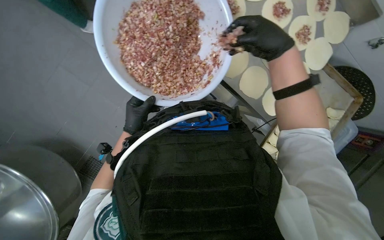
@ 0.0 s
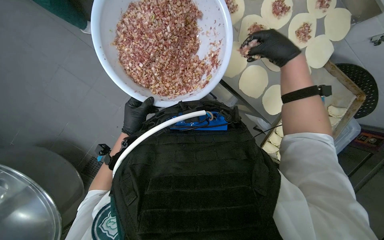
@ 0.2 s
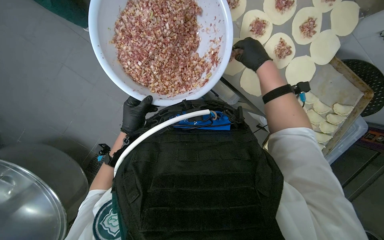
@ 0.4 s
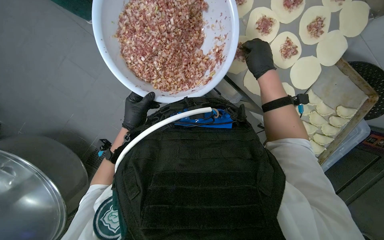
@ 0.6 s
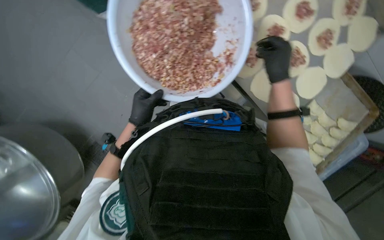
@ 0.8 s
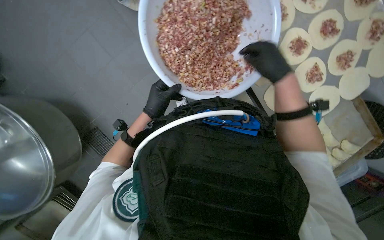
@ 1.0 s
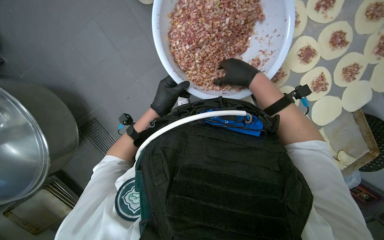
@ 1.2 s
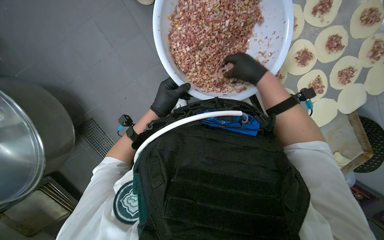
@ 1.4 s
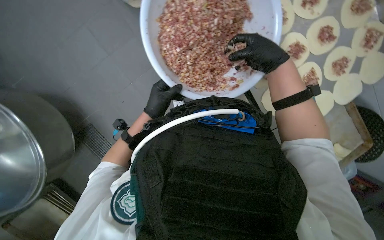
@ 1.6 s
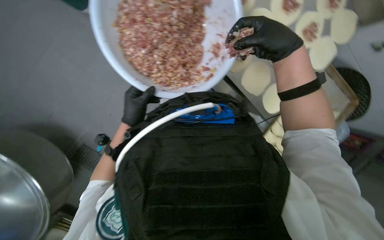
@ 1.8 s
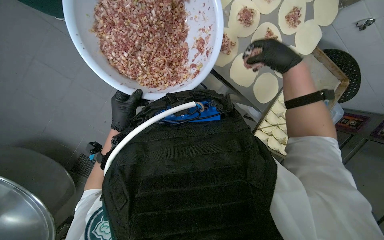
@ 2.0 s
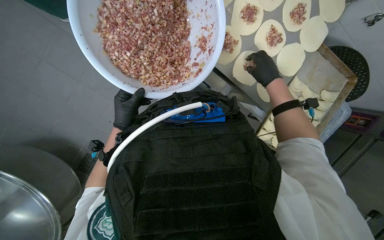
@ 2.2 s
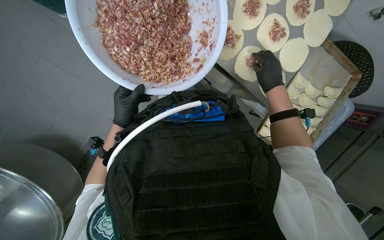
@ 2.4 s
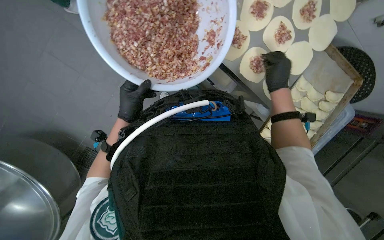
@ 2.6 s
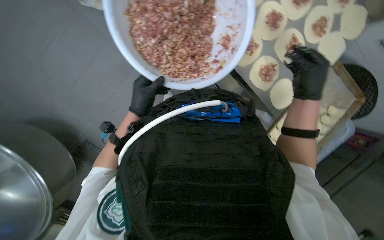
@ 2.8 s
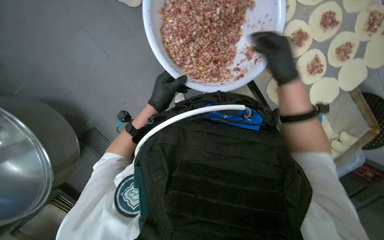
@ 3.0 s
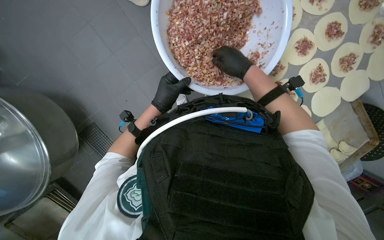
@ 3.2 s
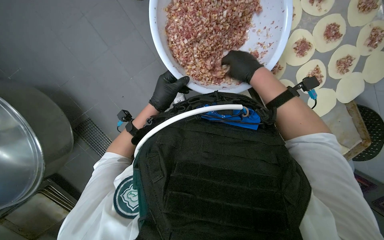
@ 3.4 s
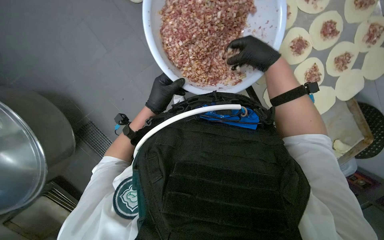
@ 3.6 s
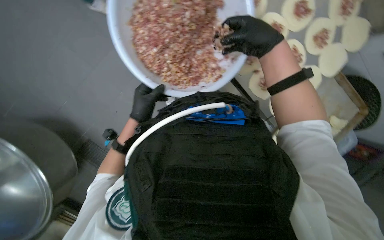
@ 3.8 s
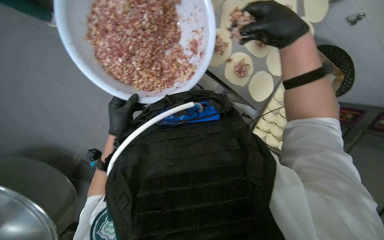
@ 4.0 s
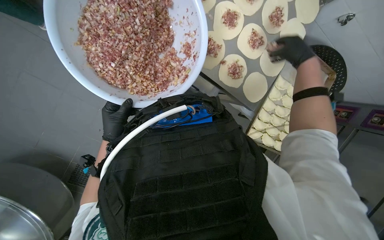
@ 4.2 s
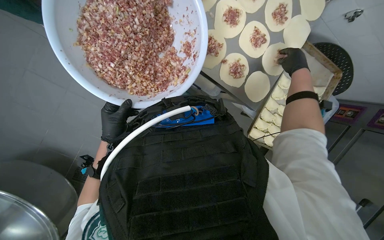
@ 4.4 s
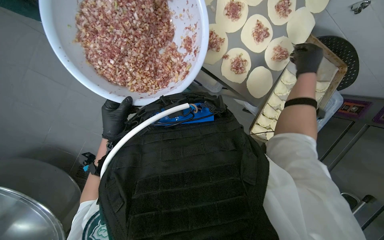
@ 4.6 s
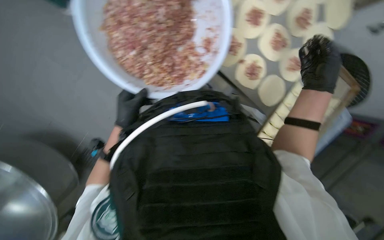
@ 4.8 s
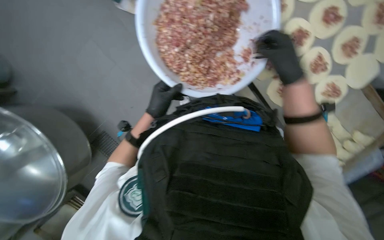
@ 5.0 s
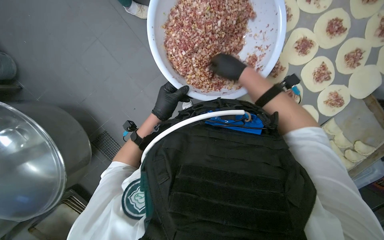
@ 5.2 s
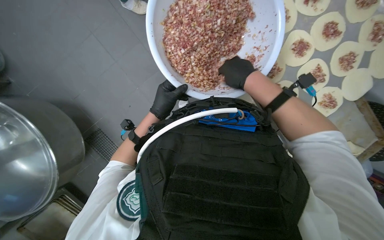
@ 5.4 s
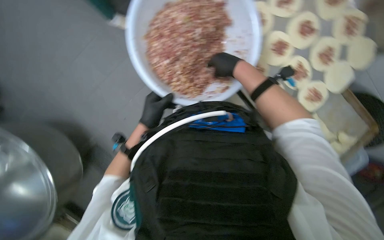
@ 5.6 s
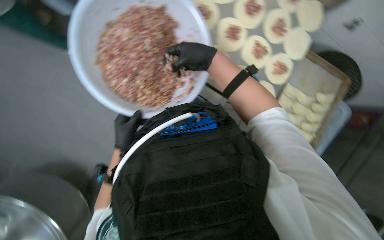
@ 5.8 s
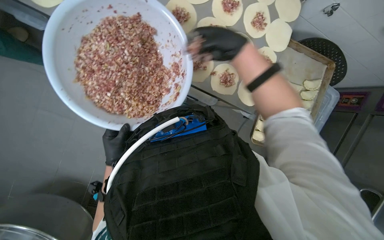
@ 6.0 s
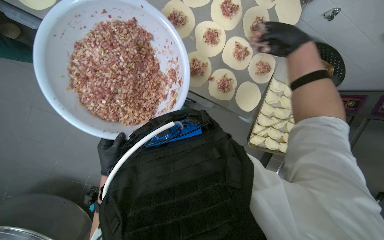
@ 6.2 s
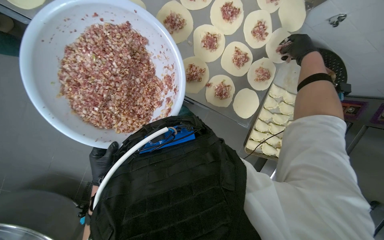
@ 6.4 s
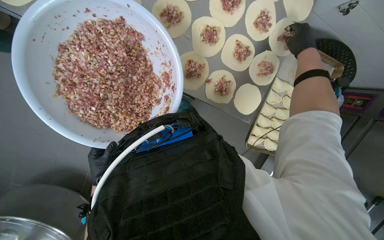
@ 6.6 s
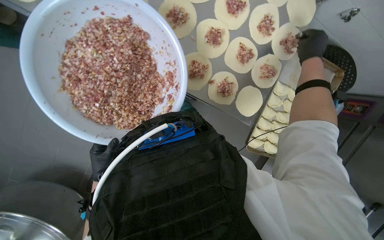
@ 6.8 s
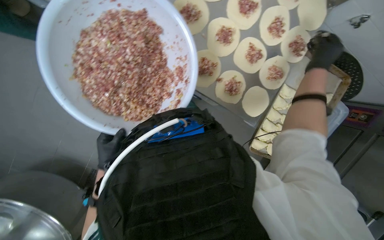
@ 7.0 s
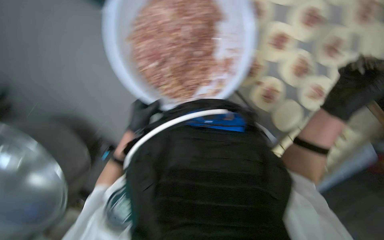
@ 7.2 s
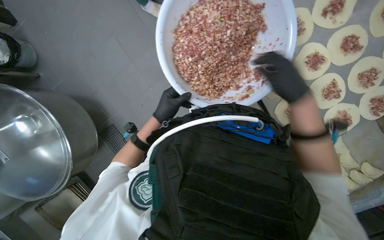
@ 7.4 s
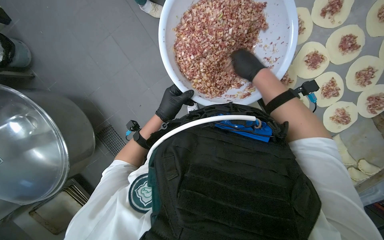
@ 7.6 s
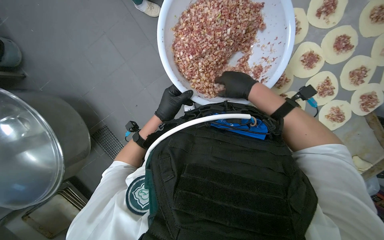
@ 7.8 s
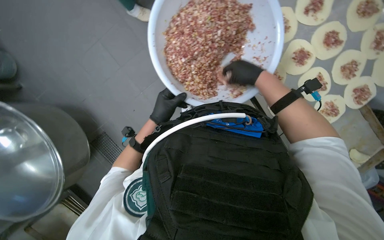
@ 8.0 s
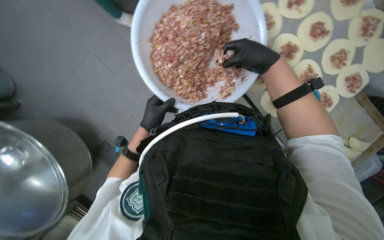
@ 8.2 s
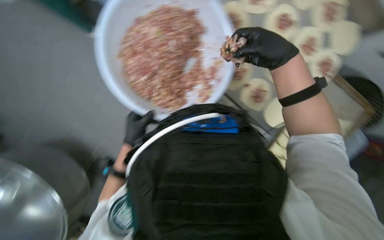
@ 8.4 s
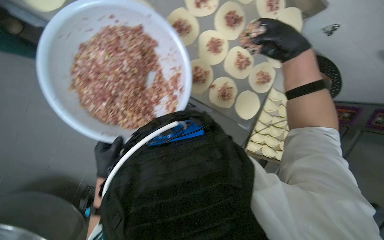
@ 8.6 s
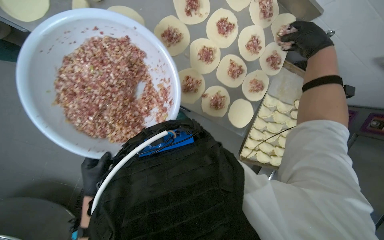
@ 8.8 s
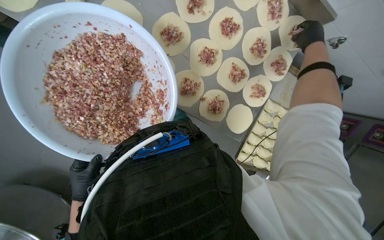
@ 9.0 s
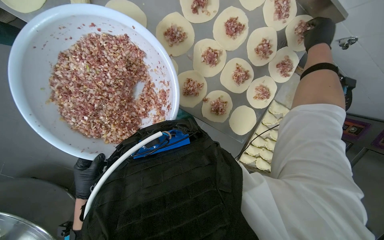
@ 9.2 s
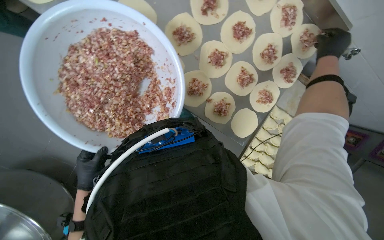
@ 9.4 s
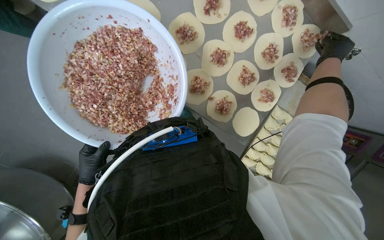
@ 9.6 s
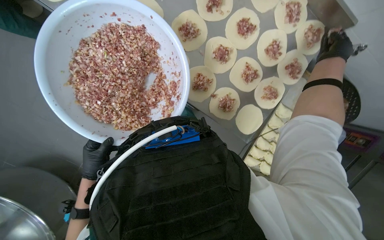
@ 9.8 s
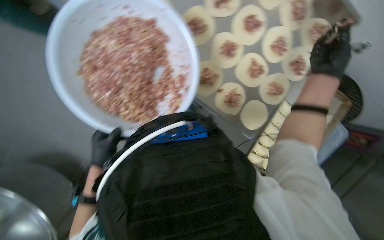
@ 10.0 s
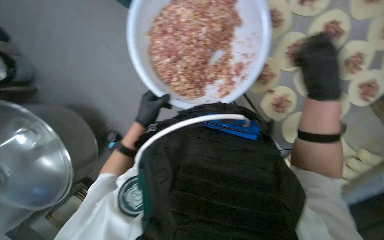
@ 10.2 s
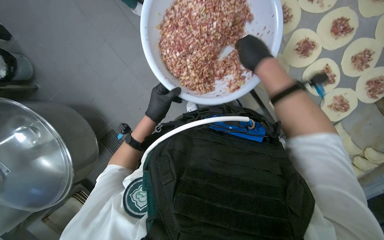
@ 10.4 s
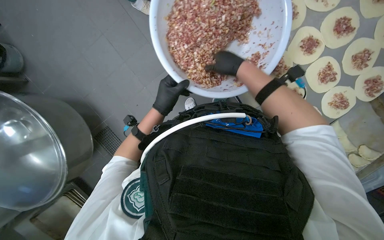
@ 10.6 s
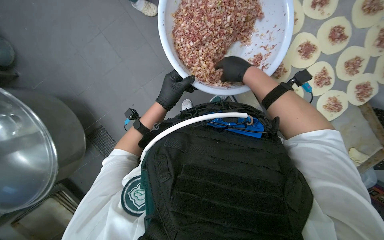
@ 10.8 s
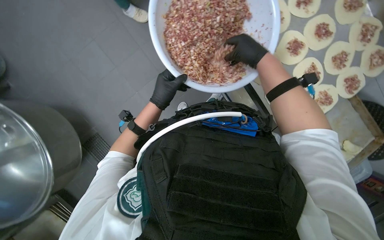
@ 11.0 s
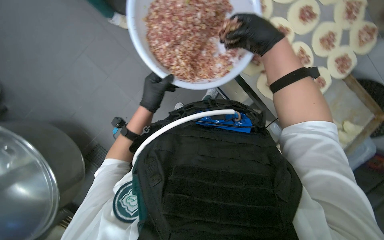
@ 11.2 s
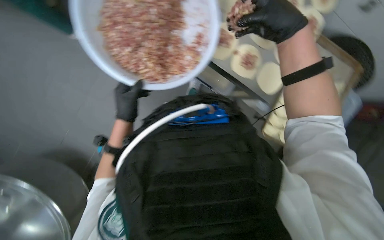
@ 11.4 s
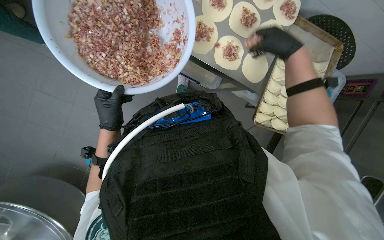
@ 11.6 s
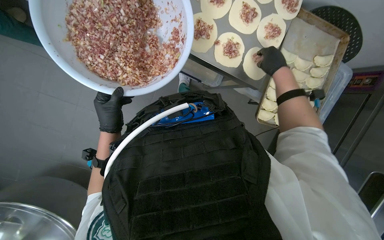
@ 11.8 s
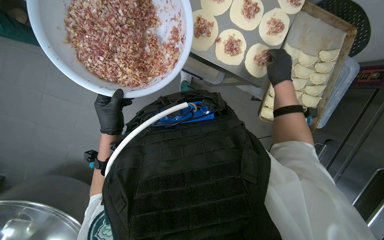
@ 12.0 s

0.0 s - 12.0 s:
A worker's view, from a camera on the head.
Job: preparing food.
The whole recording: Adding meat filling to dough circles. The worker scoops meat filling from a bowl and places it onto flattened dough circles.
0.0 s - 1.6 s: The right hand reaches some 15 cm farther from the camera, then returns.
1.6 s - 3.0 s: The right hand goes farther from the camera and returns, approximately 15 cm each way.
3.0 s - 4.4 s: The right hand heads to the right and farther from the camera, covering approximately 35 cm.
6.0 s - 7.6 s: The scene rotates clockwise by roughly 35 degrees.
7.6 s - 9.0 s: The scene turns some 30 degrees counterclockwise in the picture.
9.0 s - 10.4 s: The wearer's head swings roughly 25 degrees to the left. The right hand shifts roughly 50 cm to the left.
10.4 s - 12.0 s: The scene turns approximately 30 degrees counterclockwise in the picture. The right hand shifts approximately 25 cm to the right, and reaches approximately 10 cm nearer to the camera, then returns.

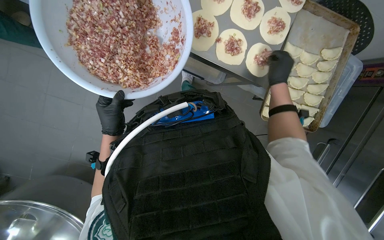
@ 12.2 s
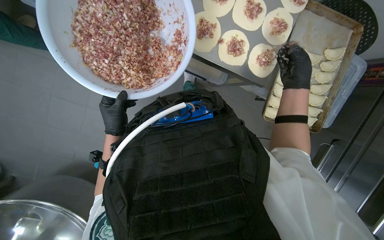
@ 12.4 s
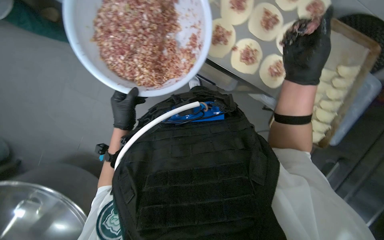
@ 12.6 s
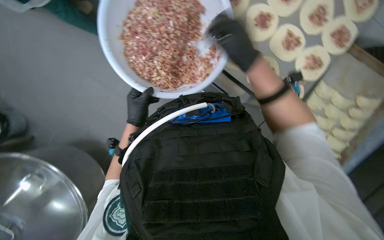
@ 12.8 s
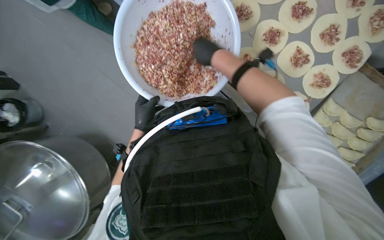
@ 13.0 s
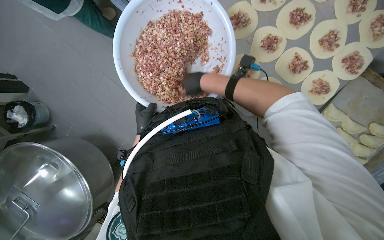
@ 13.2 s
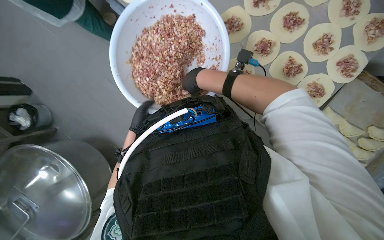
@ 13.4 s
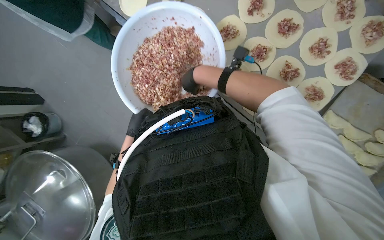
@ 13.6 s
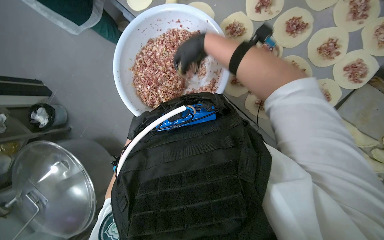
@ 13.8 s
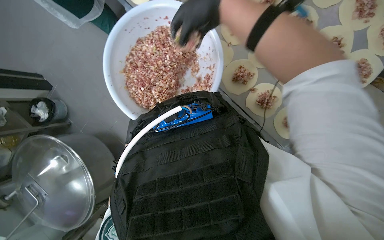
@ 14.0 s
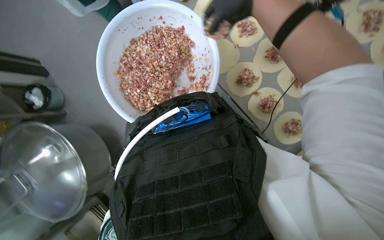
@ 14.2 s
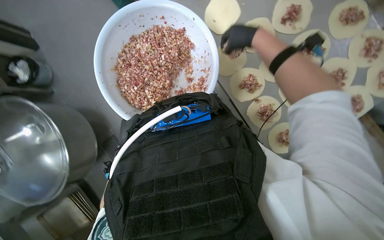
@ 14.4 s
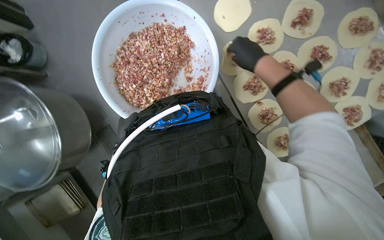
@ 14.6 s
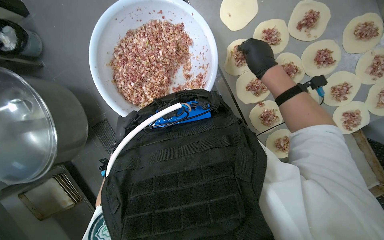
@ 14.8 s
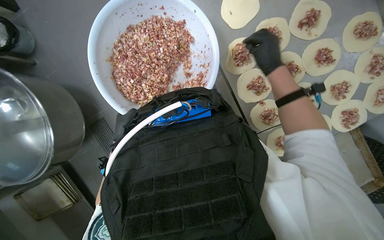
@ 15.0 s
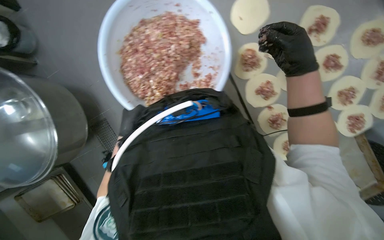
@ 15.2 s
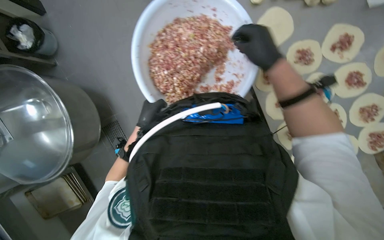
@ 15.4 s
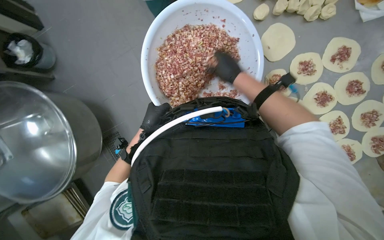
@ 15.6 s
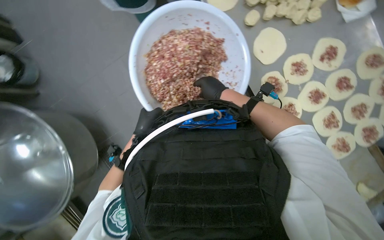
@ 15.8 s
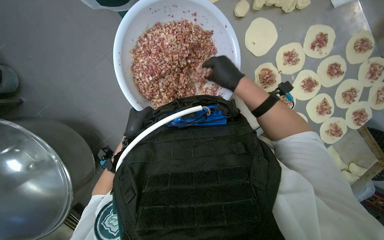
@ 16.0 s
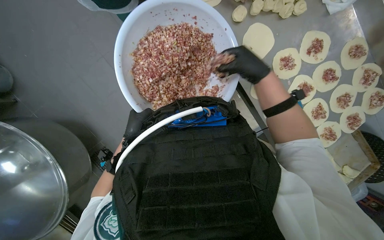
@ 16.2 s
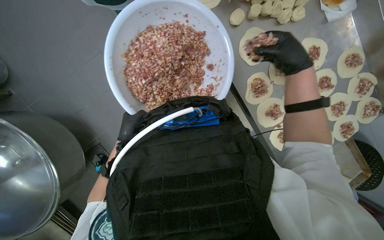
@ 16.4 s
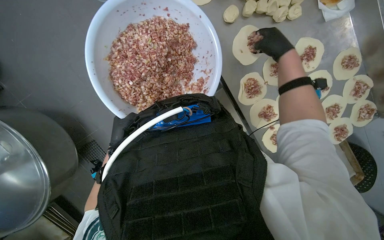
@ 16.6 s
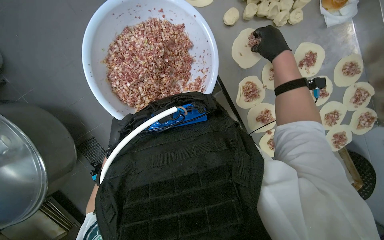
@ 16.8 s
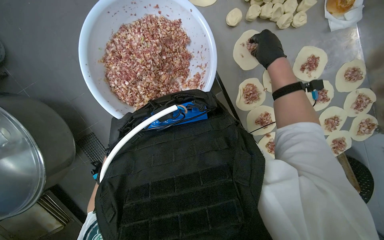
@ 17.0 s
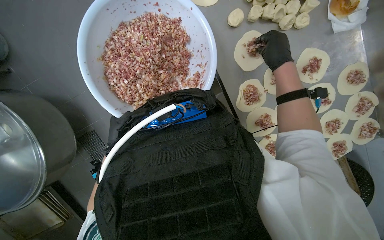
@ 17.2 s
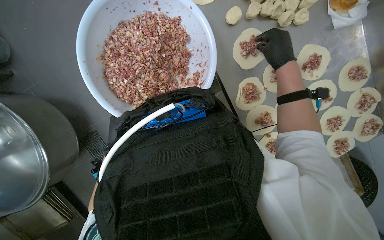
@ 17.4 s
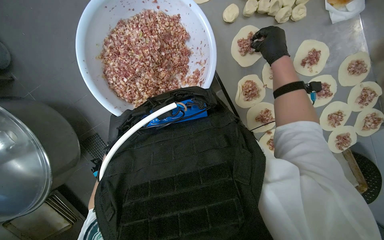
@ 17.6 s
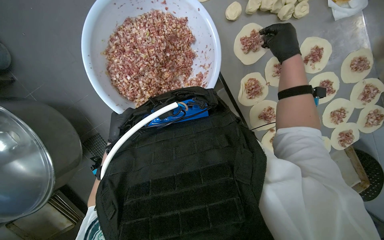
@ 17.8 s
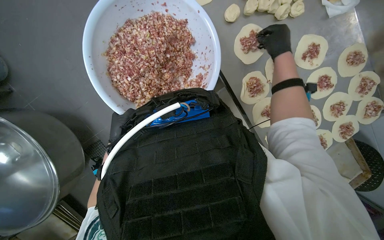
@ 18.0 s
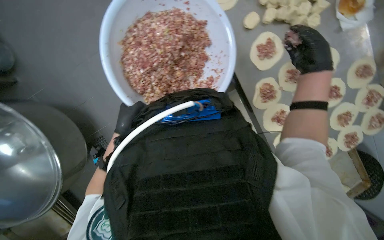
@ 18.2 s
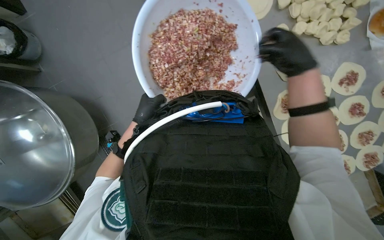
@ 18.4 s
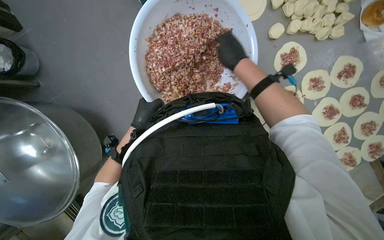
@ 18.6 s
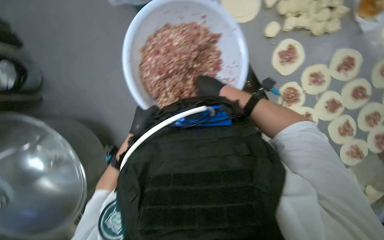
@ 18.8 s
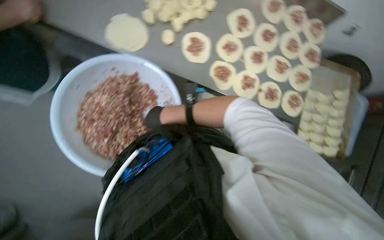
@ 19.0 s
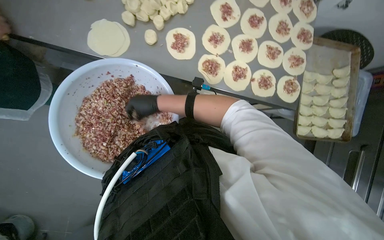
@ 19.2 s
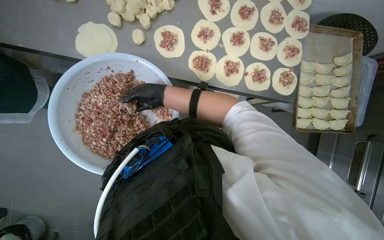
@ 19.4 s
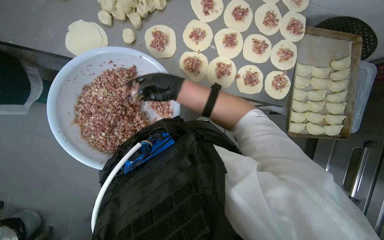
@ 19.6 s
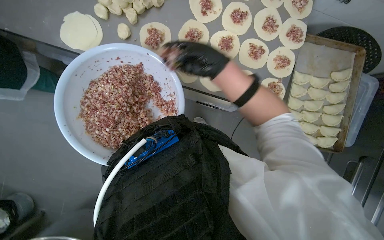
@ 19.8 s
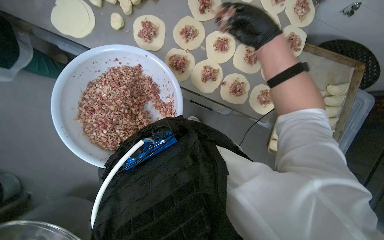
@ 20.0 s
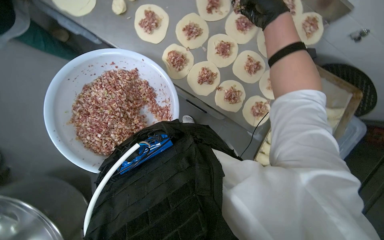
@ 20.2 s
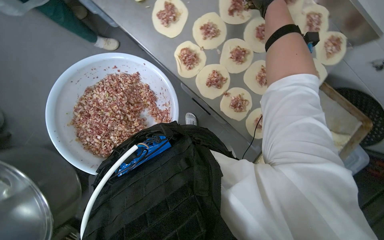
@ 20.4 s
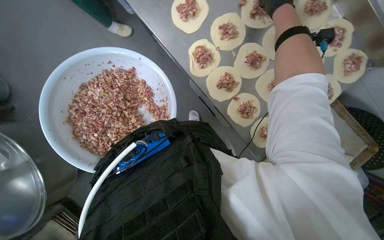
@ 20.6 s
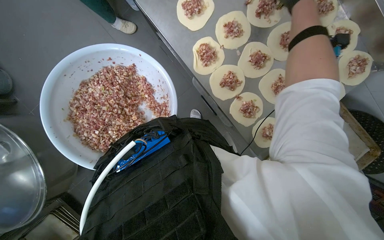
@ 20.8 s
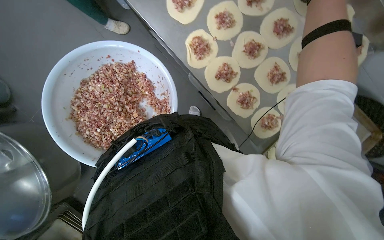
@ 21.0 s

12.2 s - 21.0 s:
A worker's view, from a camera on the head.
Job: preparing food.
The whole recording: Adding meat filling to dough circles. The worker scoops meat filling from a bowl and places it onto flattened dough circles.
12.2 s - 13.6 s: The wearer looks some 25 degrees further to the left.
13.6 s - 15.2 s: The right hand travels to the right by roughly 20 cm.
15.2 s - 16.6 s: The right hand shifts approximately 15 cm up the picture and farther from the camera, and goes to the left and returns, approximately 25 cm each way.
18.0 s - 19.6 s: The scene rotates counterclockwise by approximately 40 degrees.
19.6 s - 21.0 s: The view tilts some 15 degrees downward. The right hand heads to the right, nearer to the camera and up the picture, covering approximately 40 cm.
